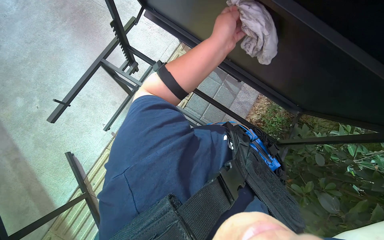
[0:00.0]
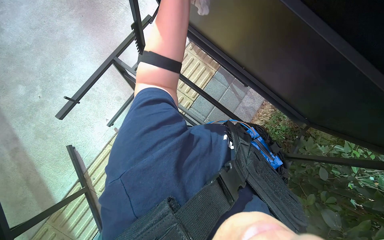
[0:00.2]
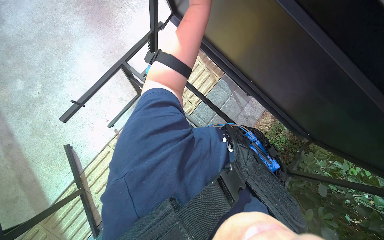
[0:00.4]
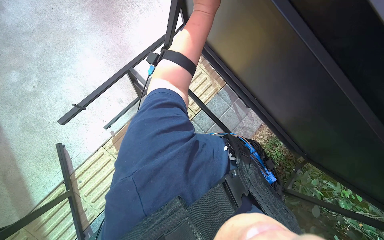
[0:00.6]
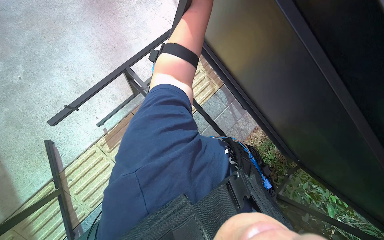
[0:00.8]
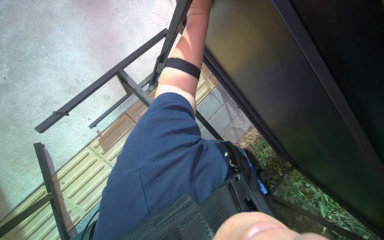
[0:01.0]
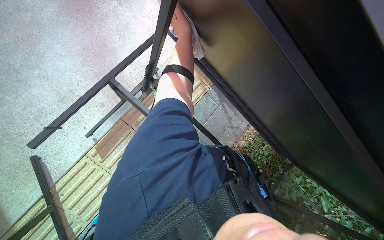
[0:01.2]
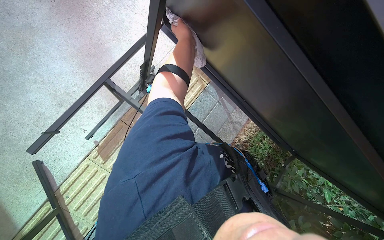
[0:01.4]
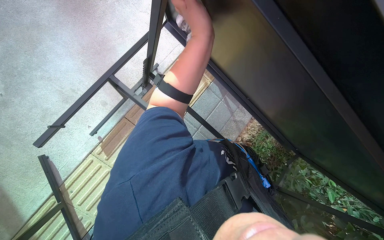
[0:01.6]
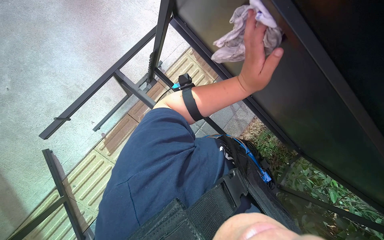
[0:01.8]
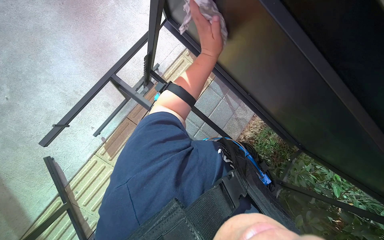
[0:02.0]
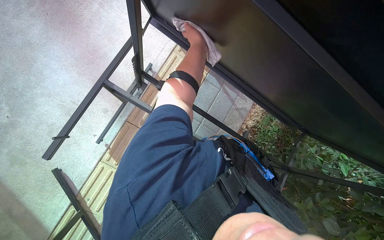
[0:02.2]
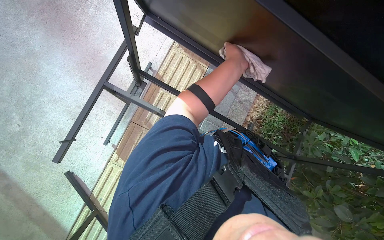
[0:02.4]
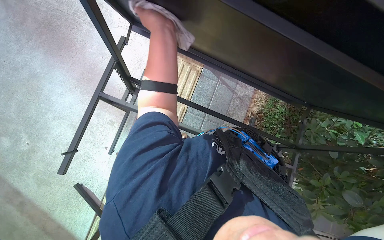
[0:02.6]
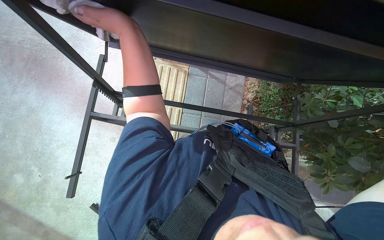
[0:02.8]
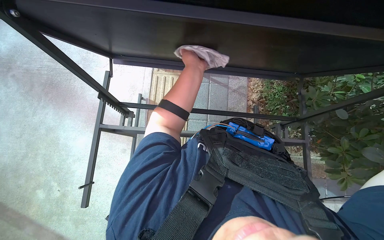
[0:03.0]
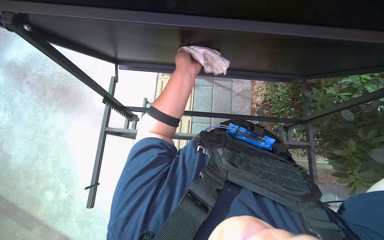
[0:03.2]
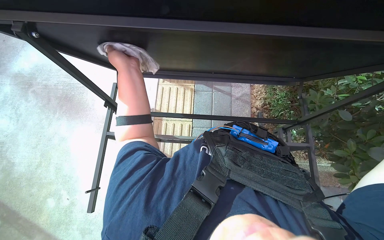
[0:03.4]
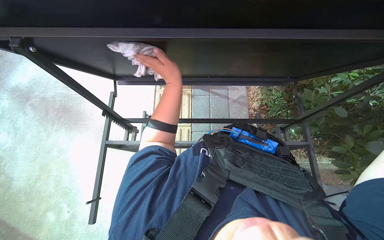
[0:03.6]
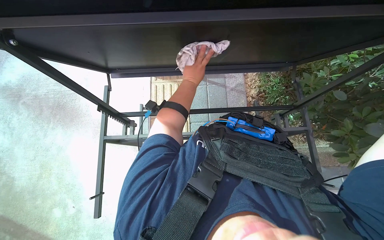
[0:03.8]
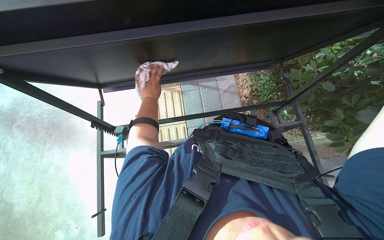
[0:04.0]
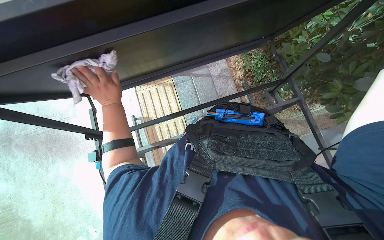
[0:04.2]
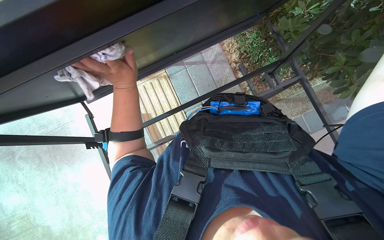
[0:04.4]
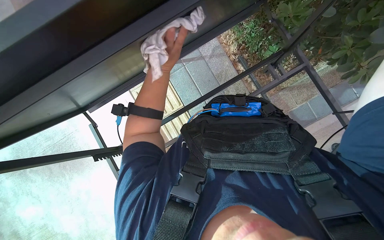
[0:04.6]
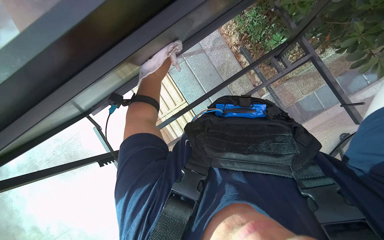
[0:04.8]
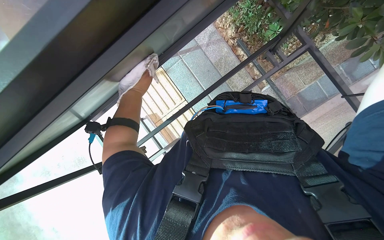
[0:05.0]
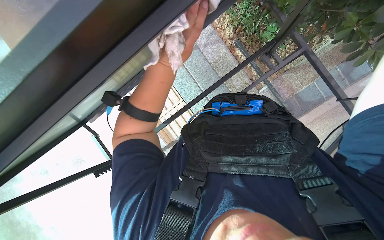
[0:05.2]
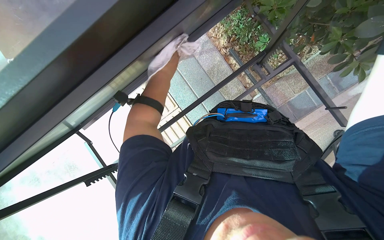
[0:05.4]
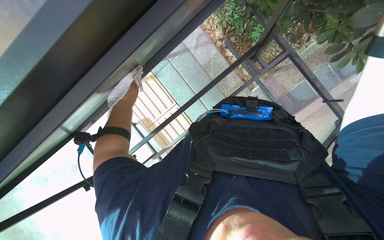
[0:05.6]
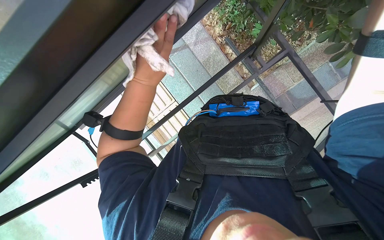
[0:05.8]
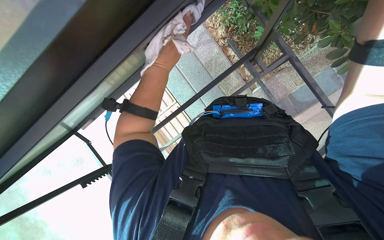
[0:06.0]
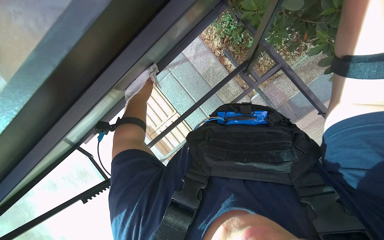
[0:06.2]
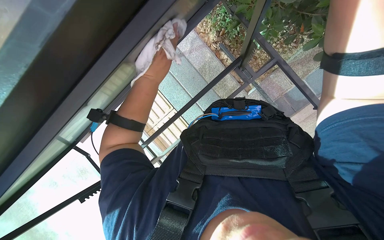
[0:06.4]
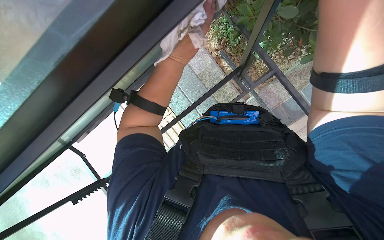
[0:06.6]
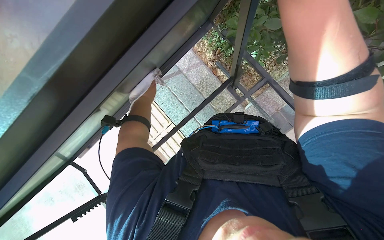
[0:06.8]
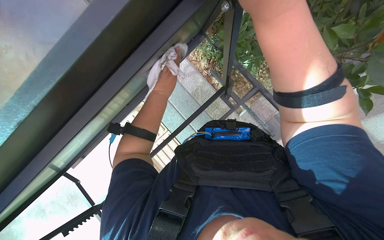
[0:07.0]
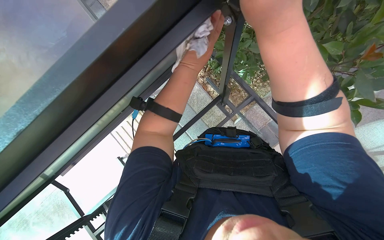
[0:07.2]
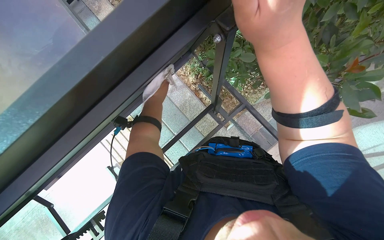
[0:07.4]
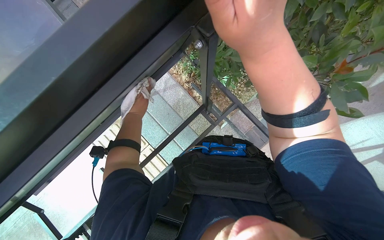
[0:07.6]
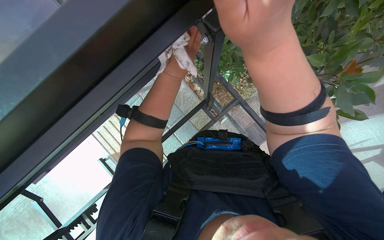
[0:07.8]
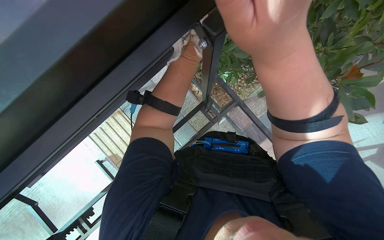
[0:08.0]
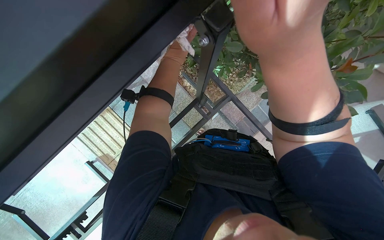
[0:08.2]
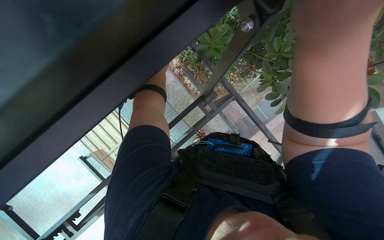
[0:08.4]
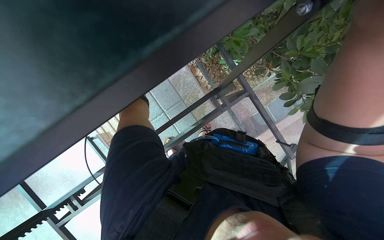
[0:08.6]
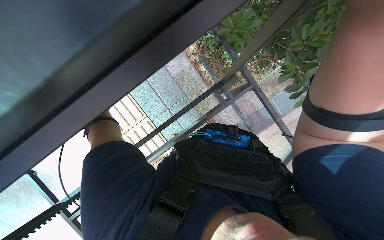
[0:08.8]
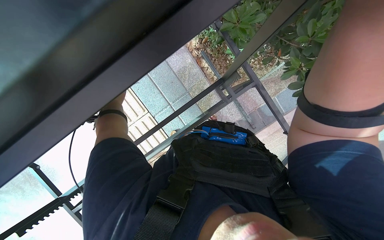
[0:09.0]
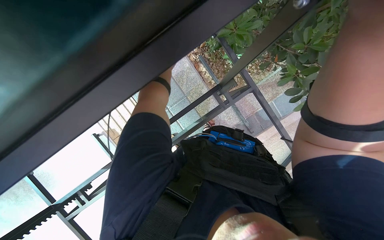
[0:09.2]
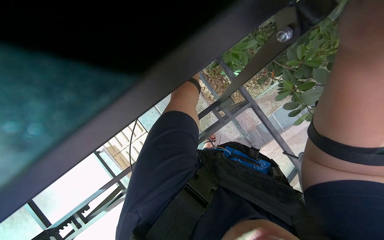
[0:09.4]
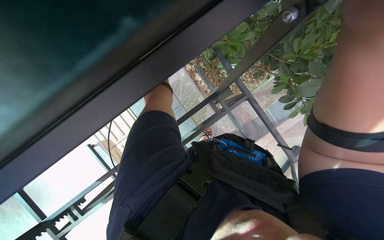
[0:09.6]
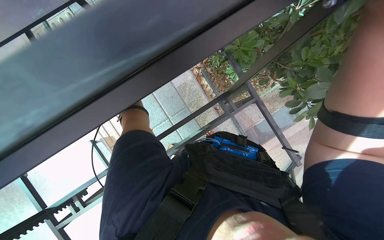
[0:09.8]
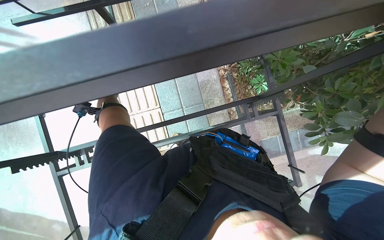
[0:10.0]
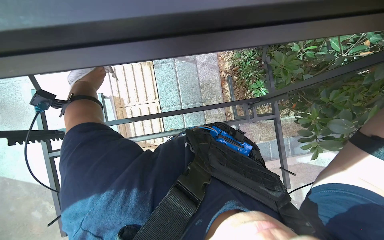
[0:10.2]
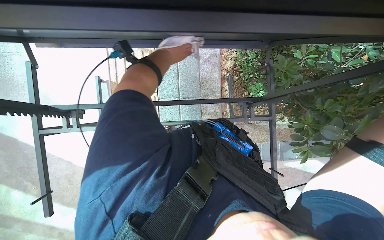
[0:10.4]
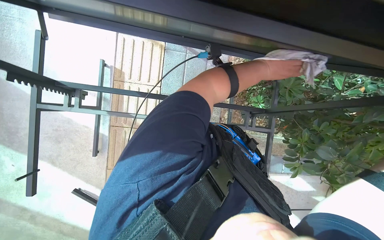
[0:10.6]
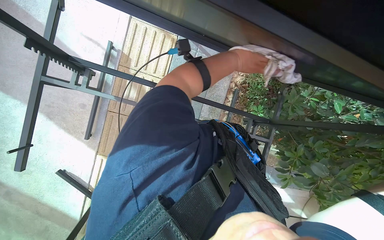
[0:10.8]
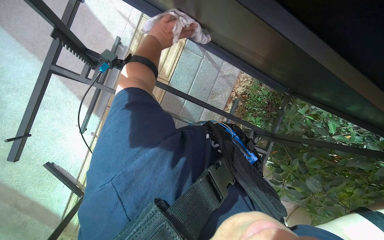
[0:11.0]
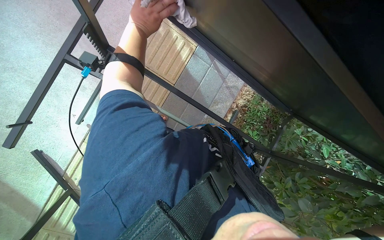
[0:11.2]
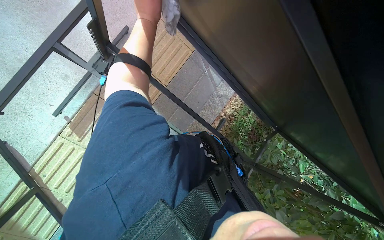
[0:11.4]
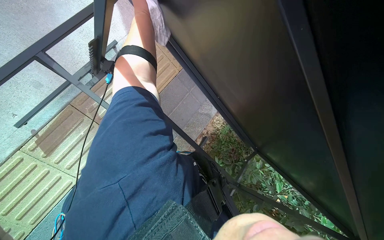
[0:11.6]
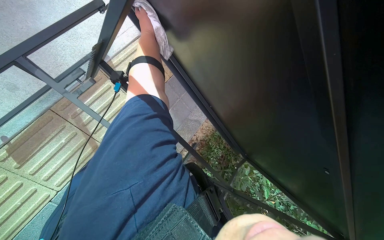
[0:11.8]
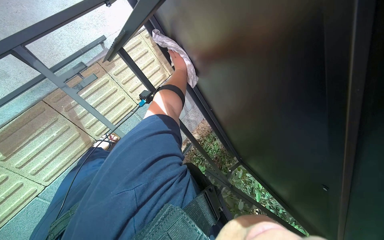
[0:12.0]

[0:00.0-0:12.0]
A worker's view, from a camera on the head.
Job: wiping surfaces.
The whole recording: Wiping underside and frame of table. The worker wipes the underside and frame of the table with a cloth.
0:01.6 to 0:03.0: The scene rotates counterclockwise by some 35 degrees.
0:03.0 to 0:04.4: Everything in view rotates some 30 degrees counterclockwise. The left hand swings left and right, about 30 cm each way, with 3 reversals.
0:04.4 to 0:06.0: The left hand swings nearer and farther, some 15 cm each way, with 2 reversals.
0:06.0 to 0:07.6: The wearer looks roughly 15 degrees further upward.
0:09.0 to 0:10.4: Everything in view rotates about 30 degrees clockwise.
0:10.4 to 0:12.0: The camera sweeps to the right, by about 30 degrees. The view tilts about 10 degrees upward. The scene rotates clockwise by roughly 45 degrees.

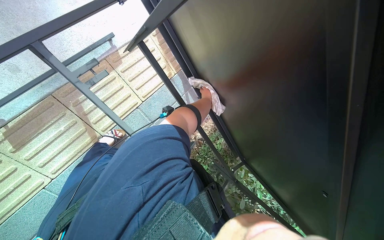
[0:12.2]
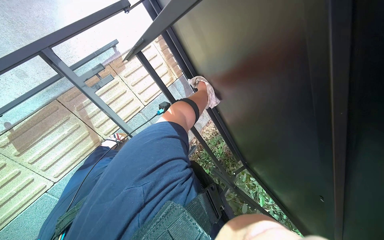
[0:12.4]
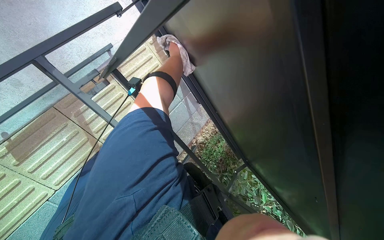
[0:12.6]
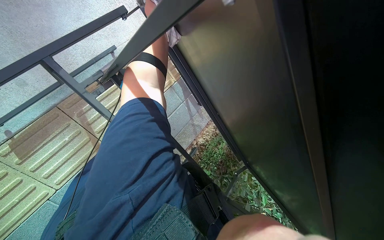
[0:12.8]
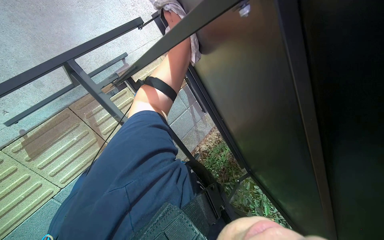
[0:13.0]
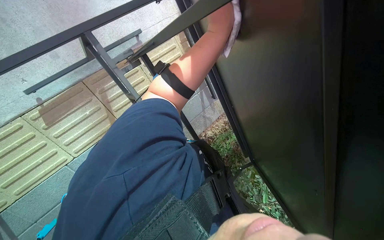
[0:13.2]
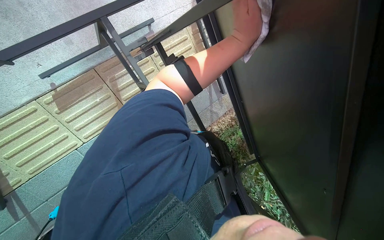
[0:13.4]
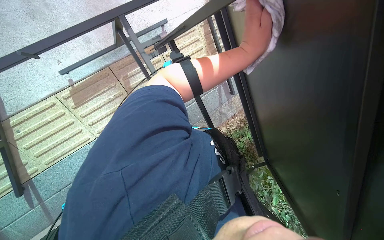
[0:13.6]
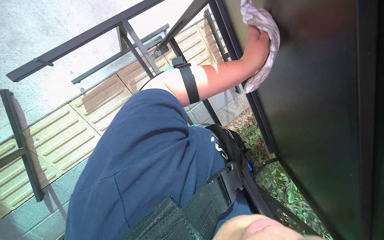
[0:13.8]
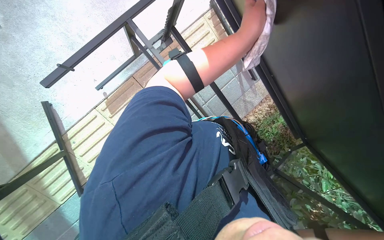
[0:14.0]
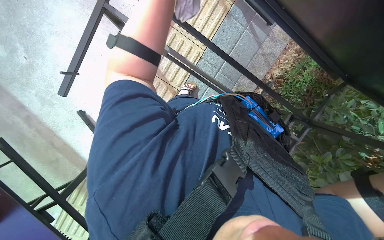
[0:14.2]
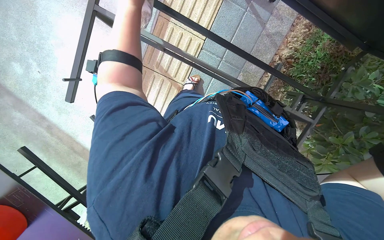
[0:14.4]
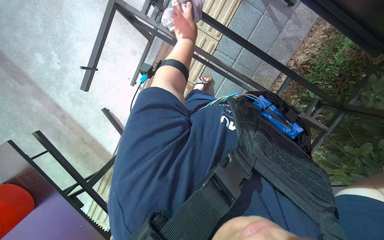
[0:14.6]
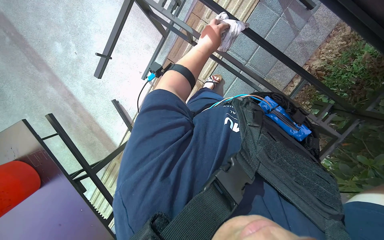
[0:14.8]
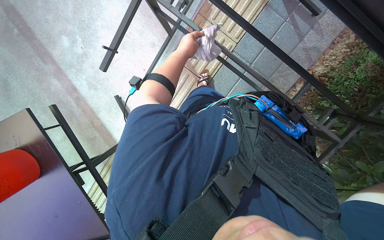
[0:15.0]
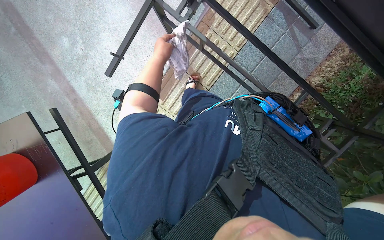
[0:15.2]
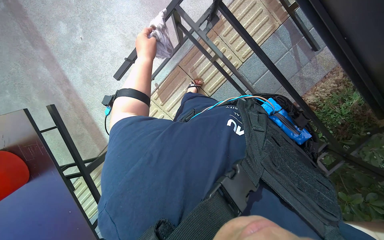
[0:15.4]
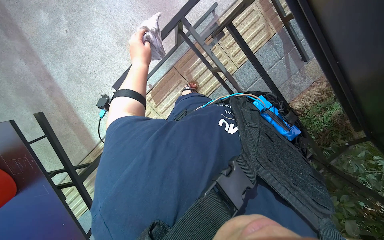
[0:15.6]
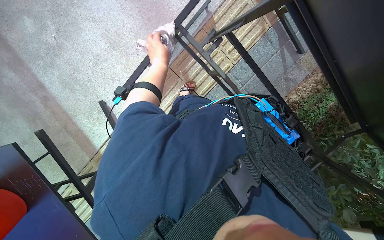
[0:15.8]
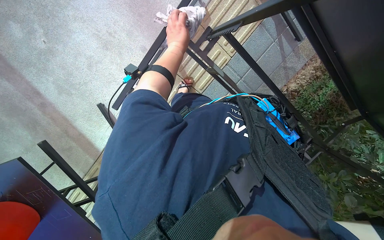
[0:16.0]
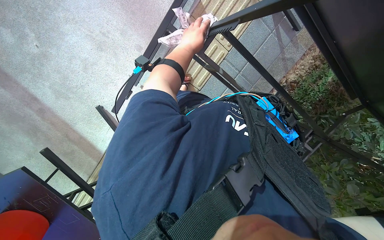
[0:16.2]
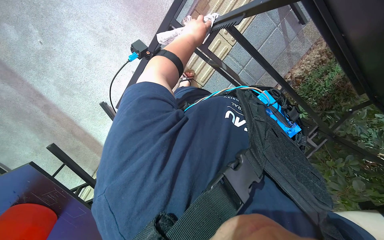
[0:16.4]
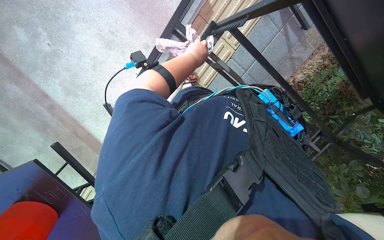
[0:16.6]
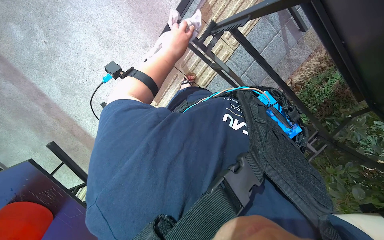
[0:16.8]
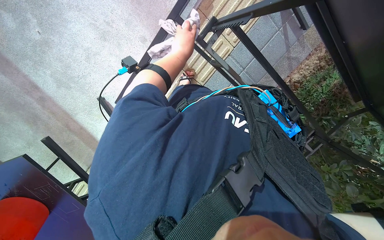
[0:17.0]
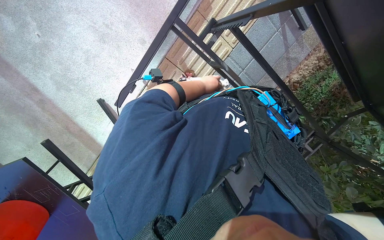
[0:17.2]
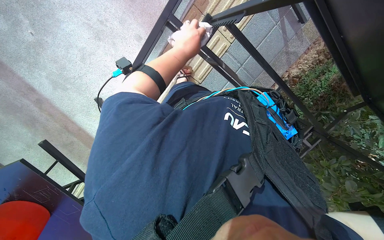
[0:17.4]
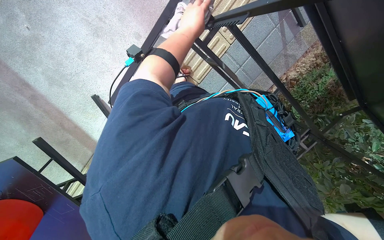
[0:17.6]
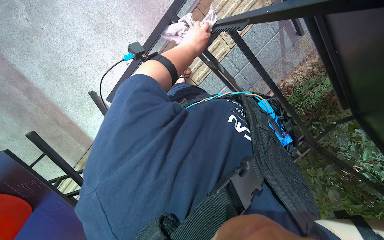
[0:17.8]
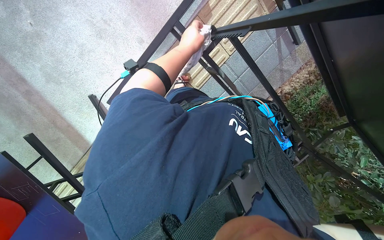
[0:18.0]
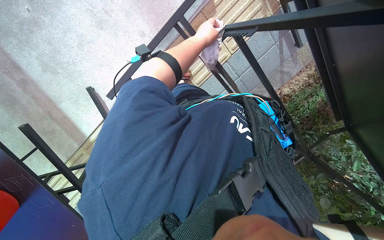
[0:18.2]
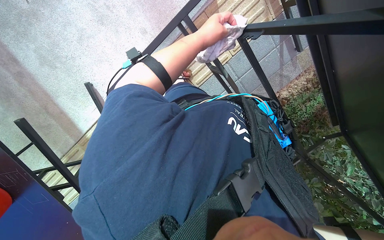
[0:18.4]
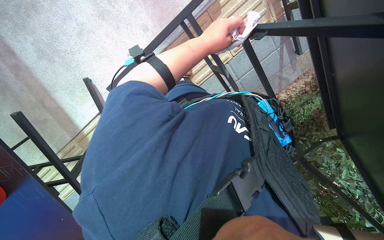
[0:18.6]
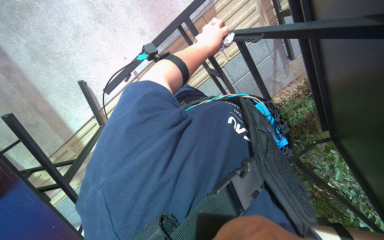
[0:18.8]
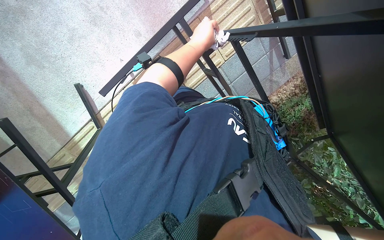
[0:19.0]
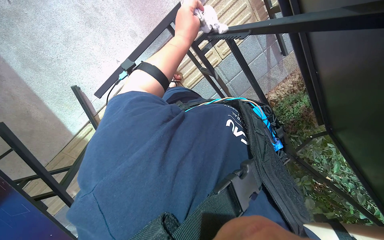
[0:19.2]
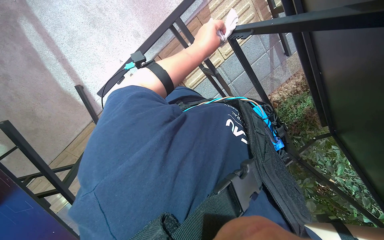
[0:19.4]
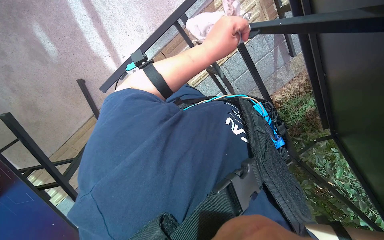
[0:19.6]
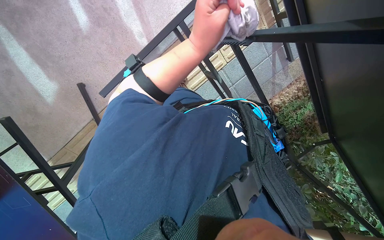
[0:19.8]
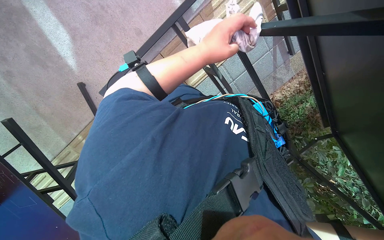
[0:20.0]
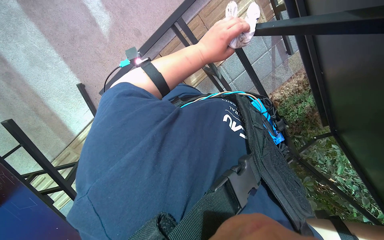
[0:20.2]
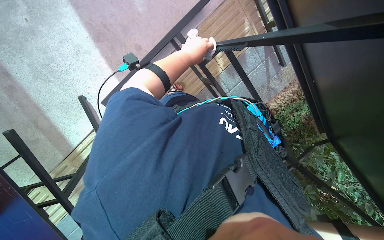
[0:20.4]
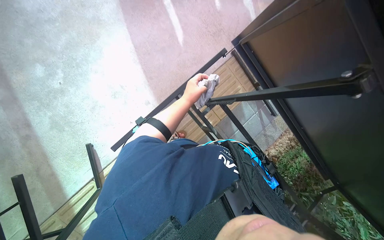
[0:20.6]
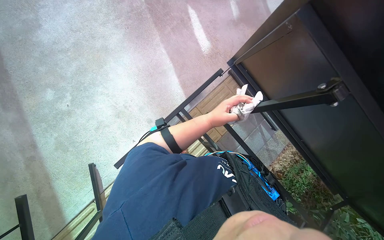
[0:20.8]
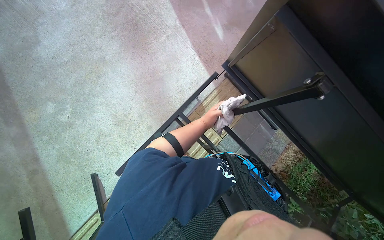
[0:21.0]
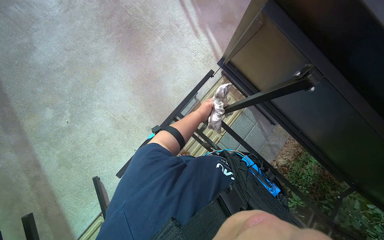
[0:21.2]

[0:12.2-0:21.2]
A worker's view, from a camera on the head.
Job: wiping surfaces.
The whole recording: Wiping underside and frame of table. The worker wipes the underside and frame of the table with a cloth.
0:13.8 to 0:15.2: The view swings approximately 30 degrees to the left.
0:15.2 to 0:16.6: The view tilts approximately 15 degrees downward.
0:18.2 to 0:19.8: The left hand moves nearer to the camera and down the picture, some 20 cm.
0:19.8 to 0:21.2: The camera pitches upward, by about 30 degrees.
